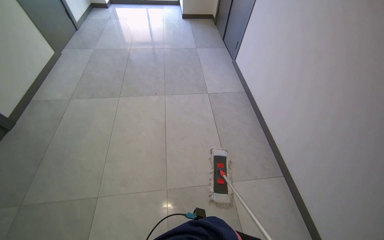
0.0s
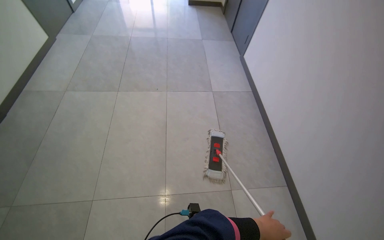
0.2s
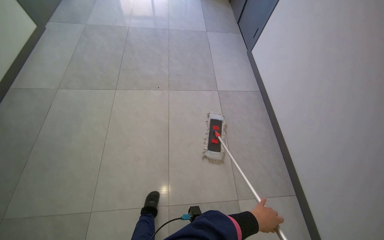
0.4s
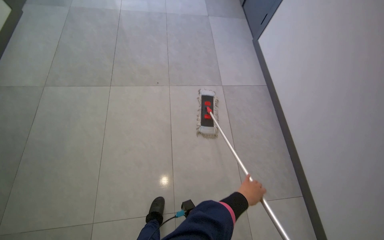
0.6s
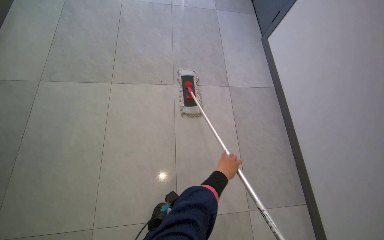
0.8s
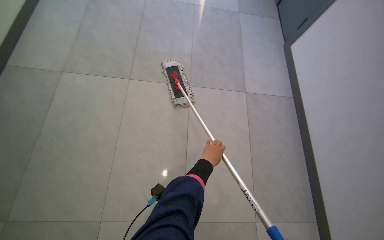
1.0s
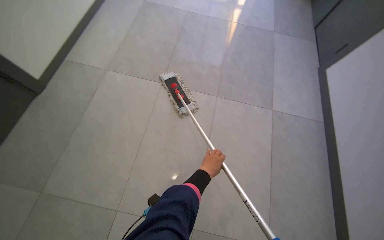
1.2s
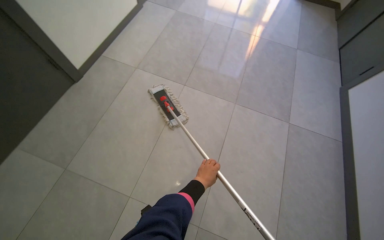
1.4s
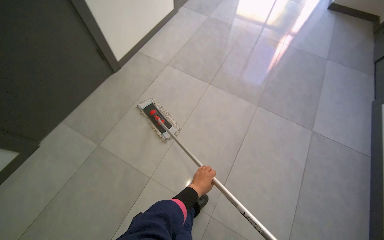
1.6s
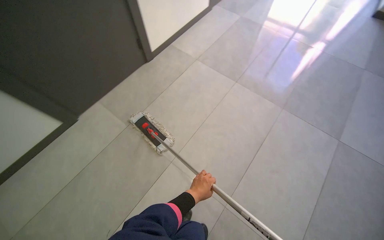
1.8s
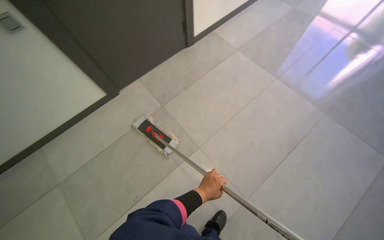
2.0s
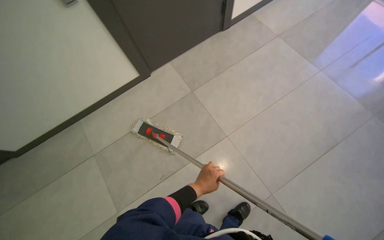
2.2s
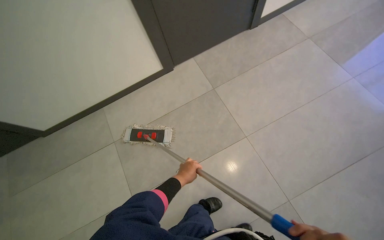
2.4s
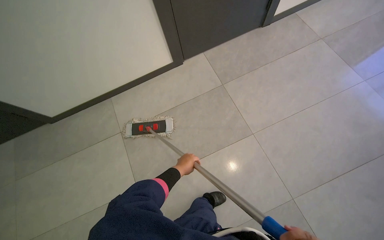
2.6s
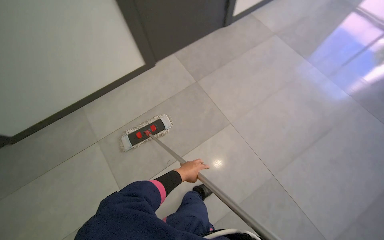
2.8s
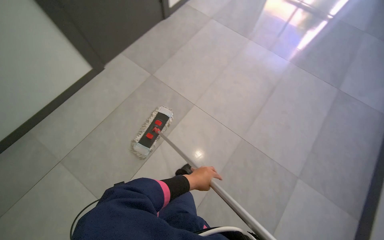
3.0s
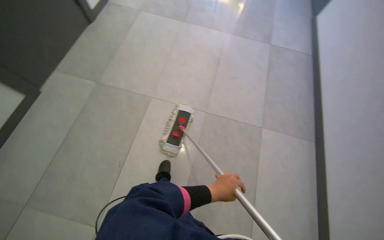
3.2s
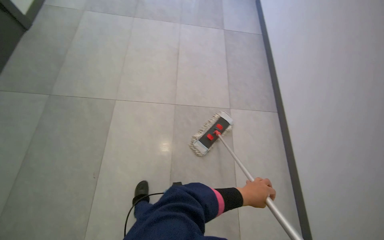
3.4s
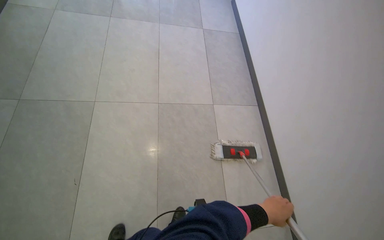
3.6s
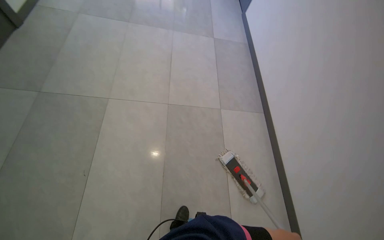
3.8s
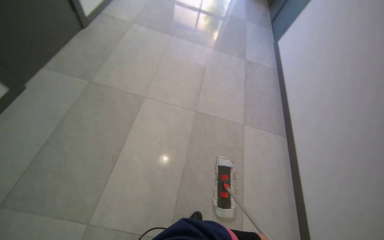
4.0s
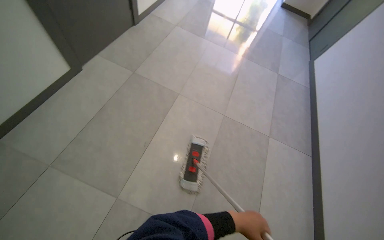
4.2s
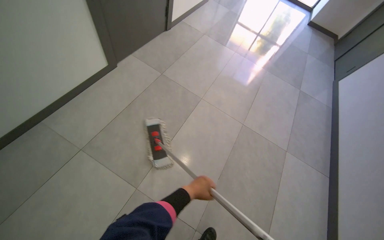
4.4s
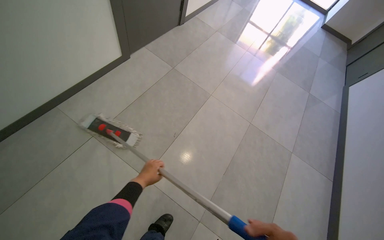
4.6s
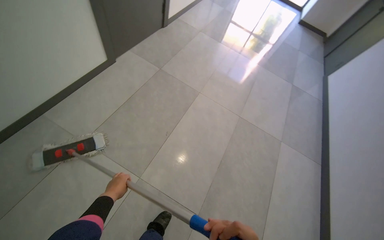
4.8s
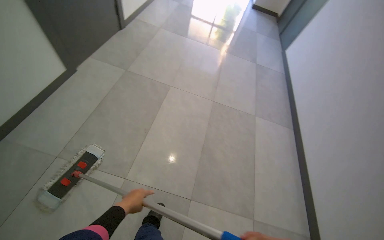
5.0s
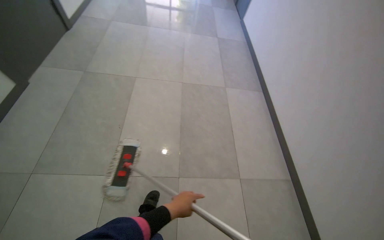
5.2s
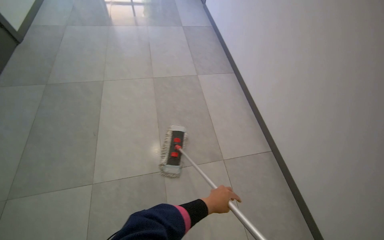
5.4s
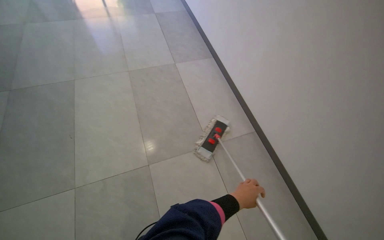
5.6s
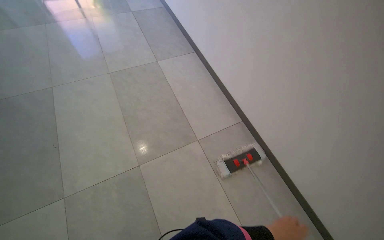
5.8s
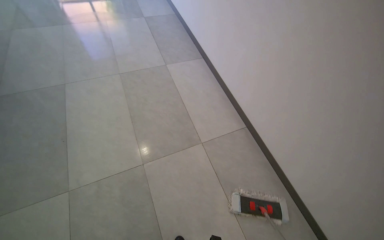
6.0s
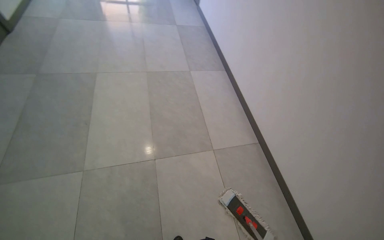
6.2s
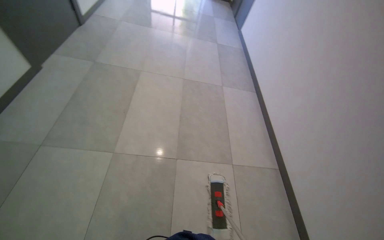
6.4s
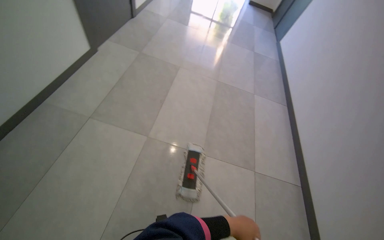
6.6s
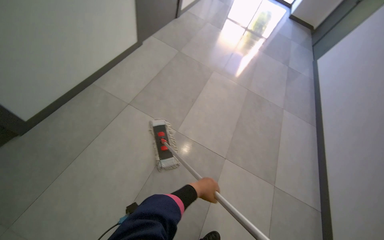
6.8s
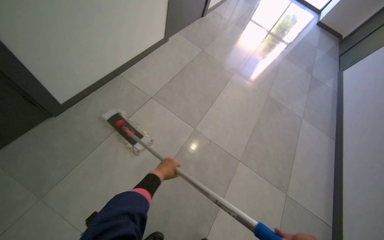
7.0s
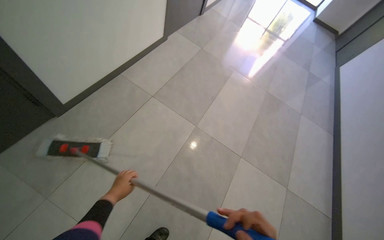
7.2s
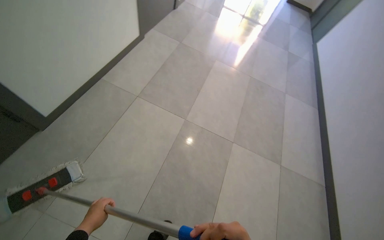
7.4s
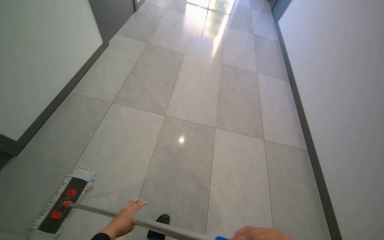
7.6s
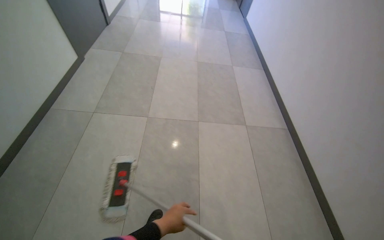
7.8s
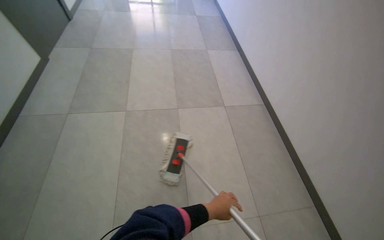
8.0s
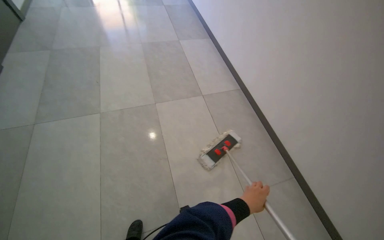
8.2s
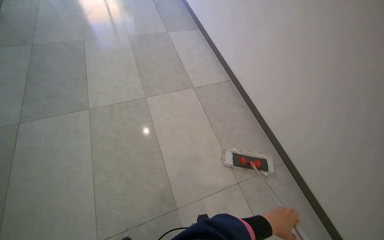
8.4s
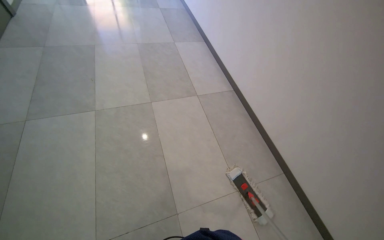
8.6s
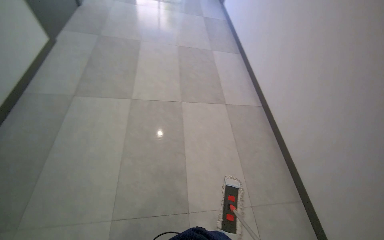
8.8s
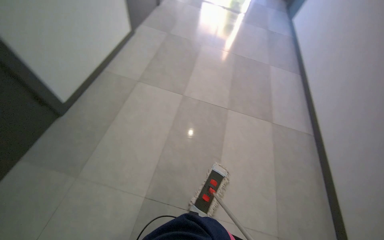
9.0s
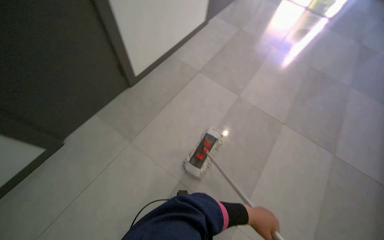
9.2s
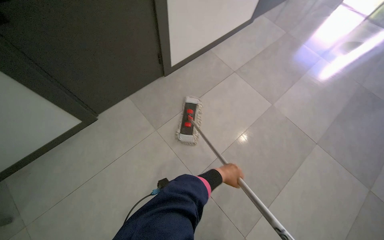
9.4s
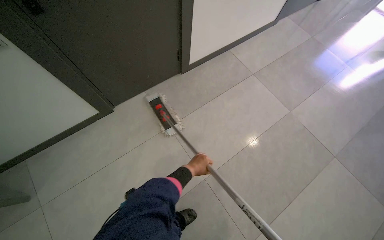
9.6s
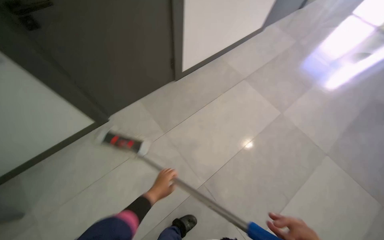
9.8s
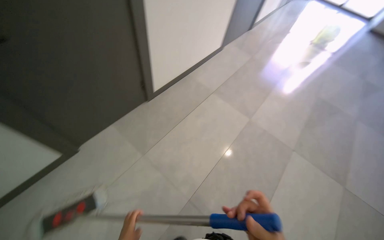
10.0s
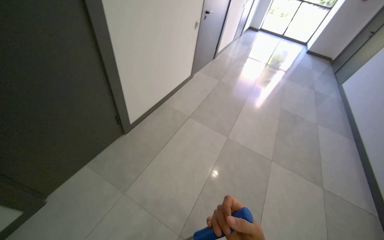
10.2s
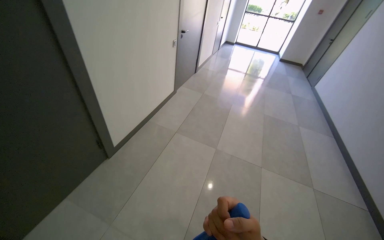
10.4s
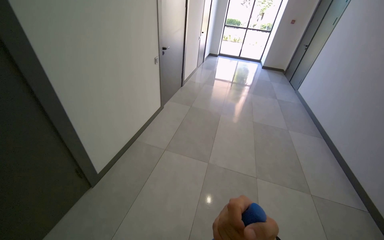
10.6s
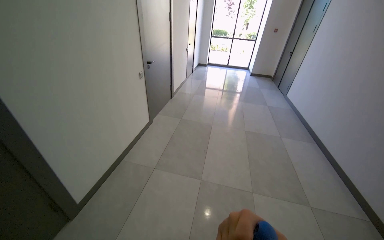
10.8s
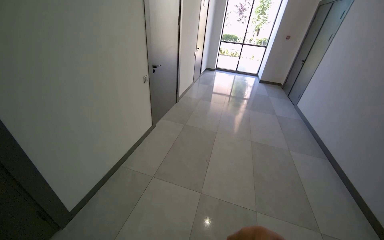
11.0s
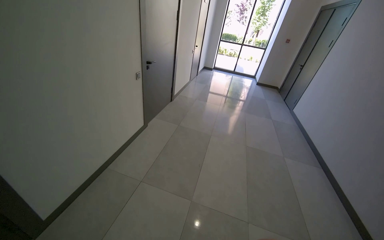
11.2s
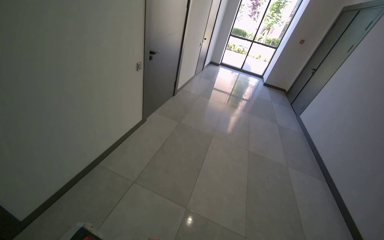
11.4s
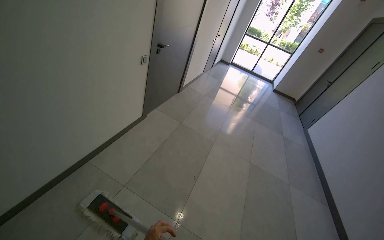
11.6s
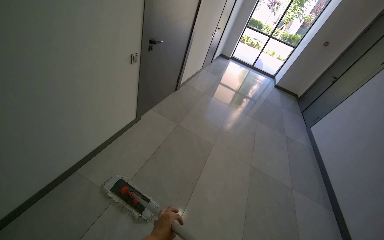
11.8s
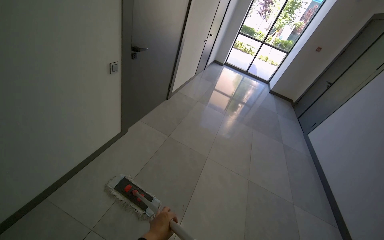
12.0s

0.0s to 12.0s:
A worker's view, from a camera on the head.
Job: mopping floor.
The whole recording: Mopping tiled floor. The worker mops the tiled floor with a flat mop, moving it back and forth.
0.0s to 1.6s: The camera travels some 50 cm. The wearer's head swings about 35 degrees to the left.
1.6s to 3.0s: The camera travels some 70 cm.
3.0s to 4.4s: The head travels about 50 cm.
4.4s to 6.0s: The wearer moves about 70 cm. The head turns to the right by some 50 degrees.
6.0s to 7.6s: The camera travels roughly 80 cm. The wearer looks some 35 degrees further to the left.
9.0s to 10.4s: The wearer looks about 20 degrees further upward.
10.4s to 12.0s: The head travels approximately 1 m.

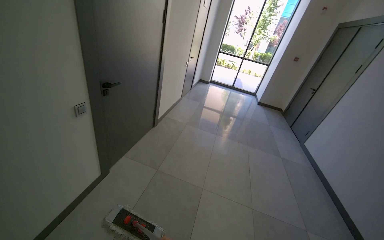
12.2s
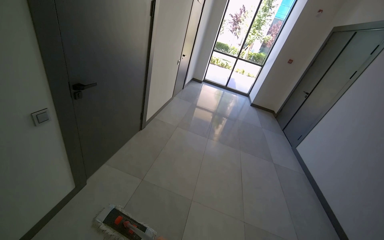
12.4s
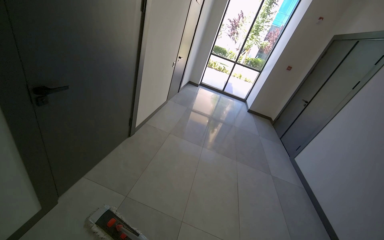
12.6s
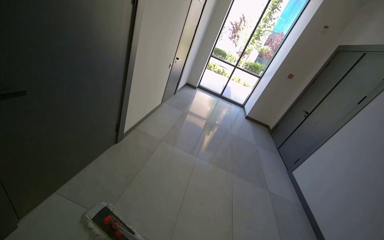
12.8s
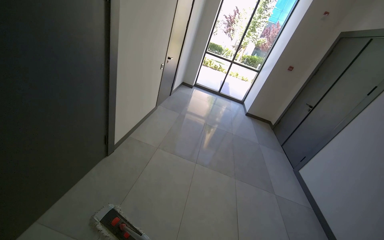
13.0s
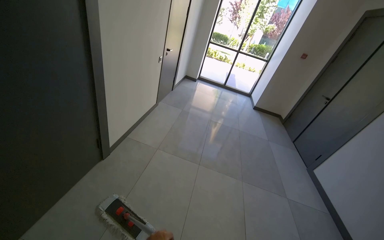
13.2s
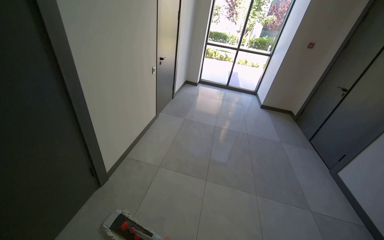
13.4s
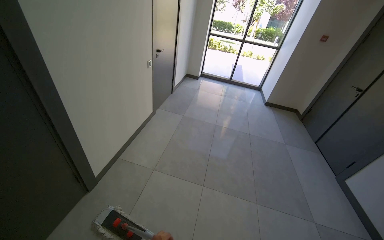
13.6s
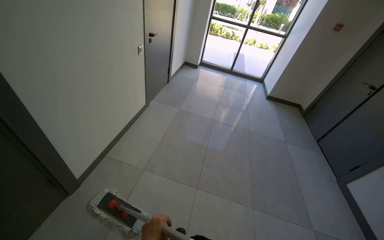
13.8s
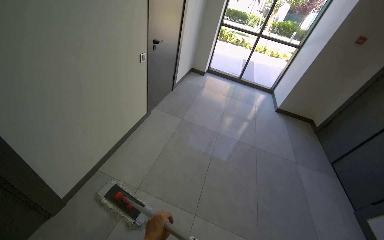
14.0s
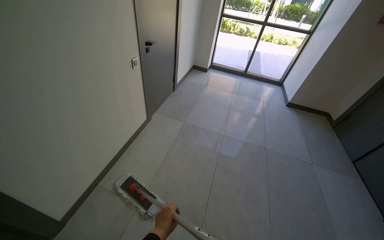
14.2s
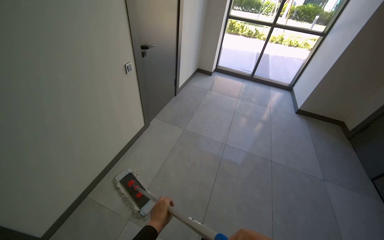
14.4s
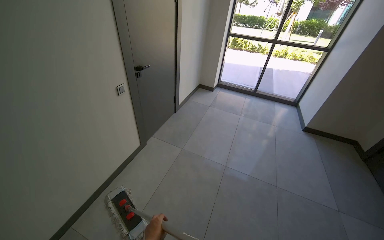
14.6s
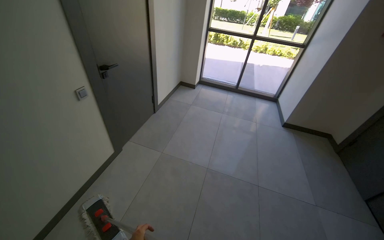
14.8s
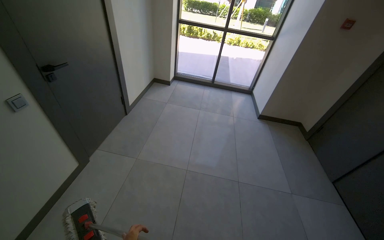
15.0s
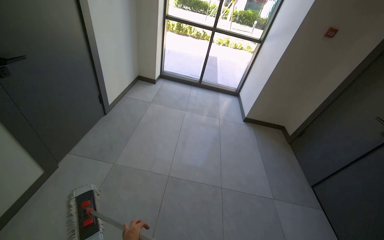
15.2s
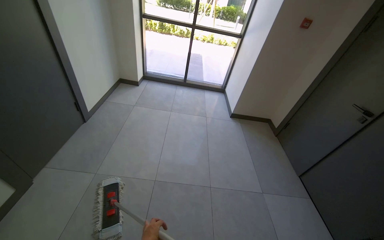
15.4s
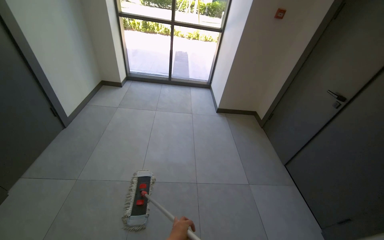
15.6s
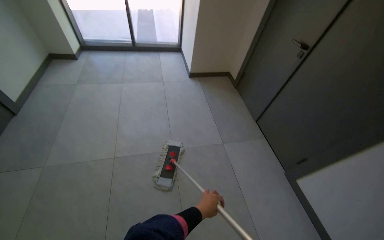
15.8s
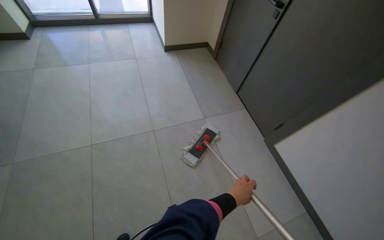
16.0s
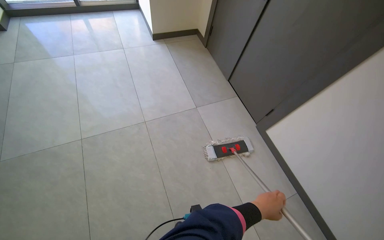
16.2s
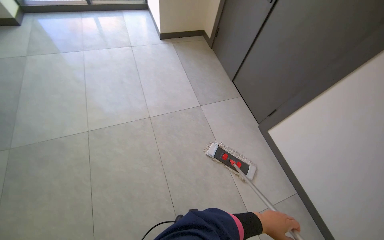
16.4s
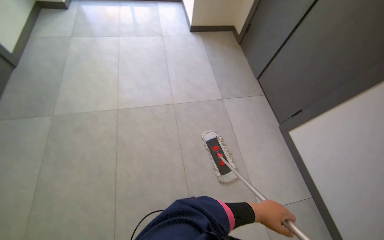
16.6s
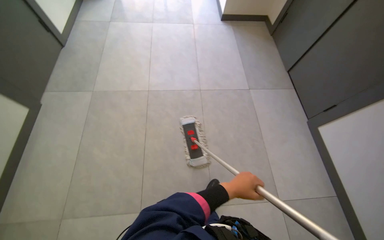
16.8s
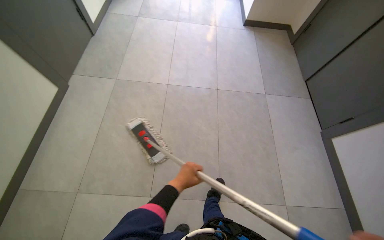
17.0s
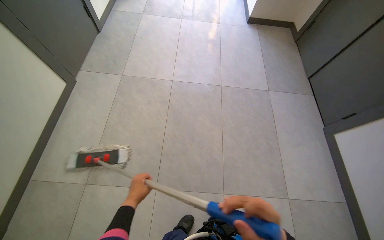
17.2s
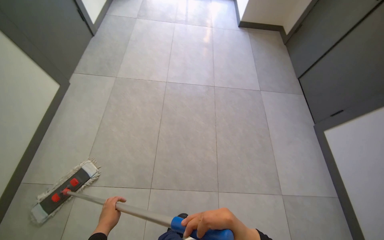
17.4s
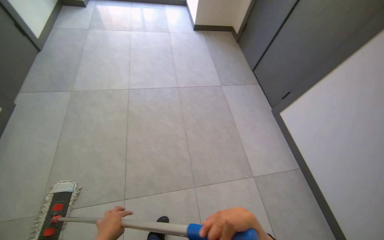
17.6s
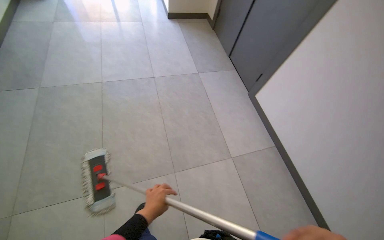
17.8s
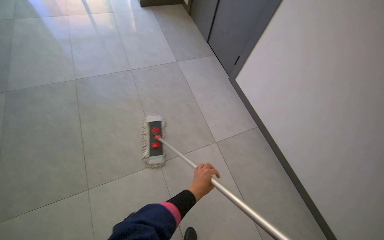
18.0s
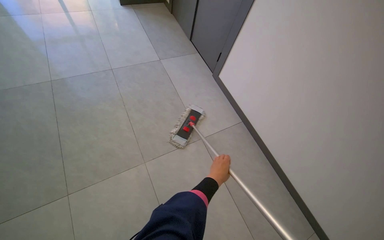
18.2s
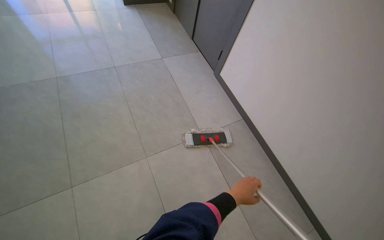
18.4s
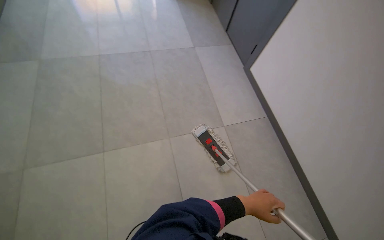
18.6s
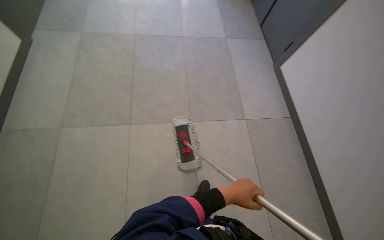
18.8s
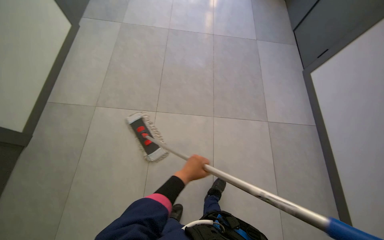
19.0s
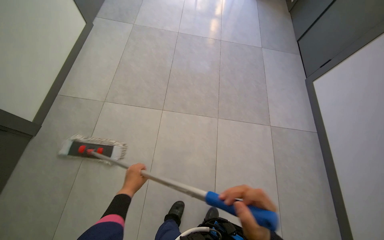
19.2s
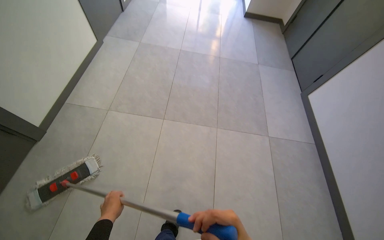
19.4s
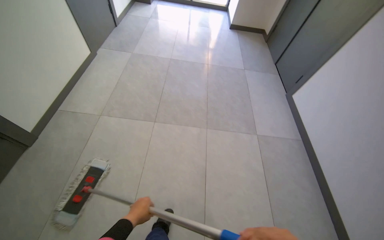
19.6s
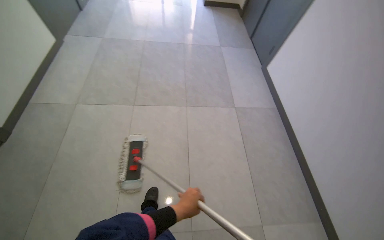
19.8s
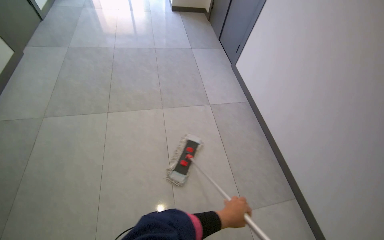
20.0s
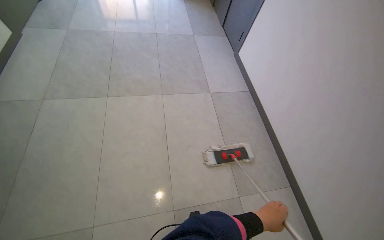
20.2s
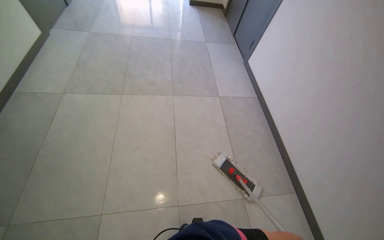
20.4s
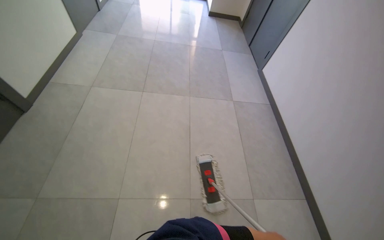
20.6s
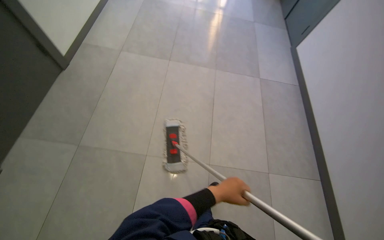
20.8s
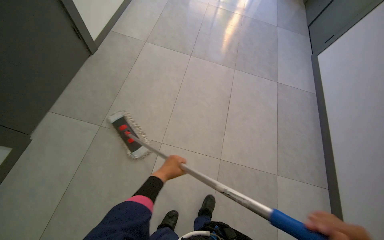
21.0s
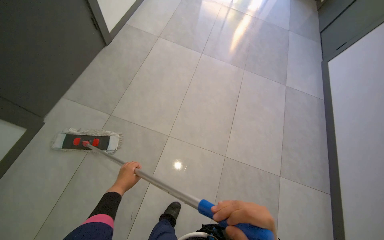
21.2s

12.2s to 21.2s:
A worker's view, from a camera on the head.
Job: mopping floor.
The whole recording: Mopping tiled floor. The worker mops the tiled floor with a flat mop, moving it back and forth.
12.2s to 13.8s: The head travels some 1.5 m.
13.8s to 15.2s: The head travels roughly 1 m.
15.2s to 16.6s: The head travels roughly 40 cm. The head turns to the right by roughly 20 degrees. The view tilts some 25 degrees downward.
16.6s to 18.2s: The wearer moves approximately 60 cm. The head rotates some 15 degrees to the right.
18.2s to 19.8s: The camera is carried some 60 cm. The head rotates roughly 25 degrees to the left.
19.8s to 21.2s: The head travels approximately 70 cm.
